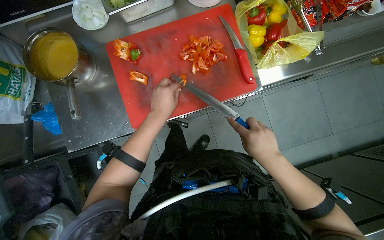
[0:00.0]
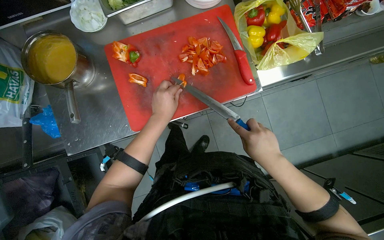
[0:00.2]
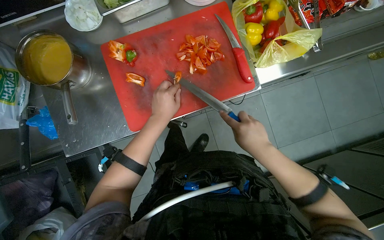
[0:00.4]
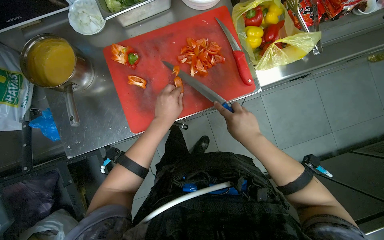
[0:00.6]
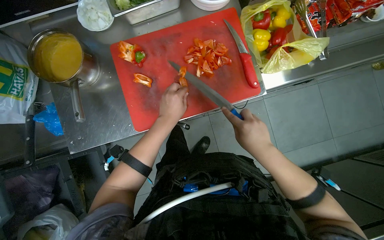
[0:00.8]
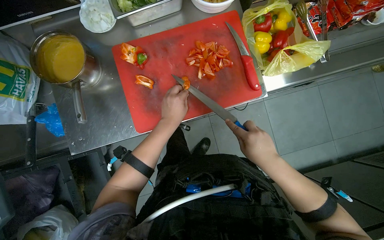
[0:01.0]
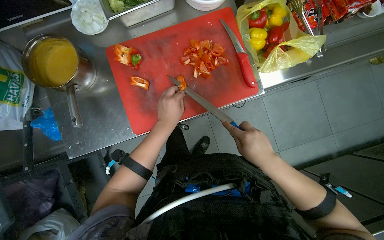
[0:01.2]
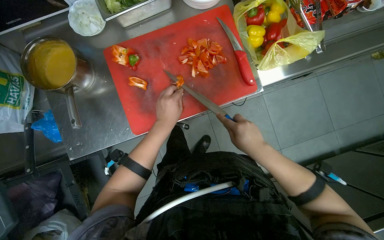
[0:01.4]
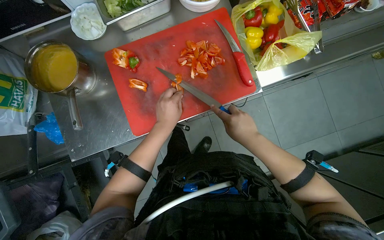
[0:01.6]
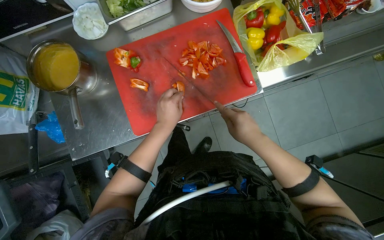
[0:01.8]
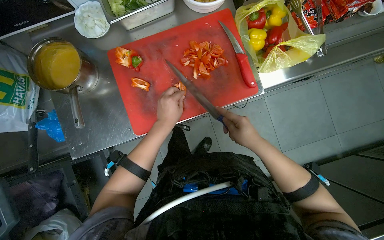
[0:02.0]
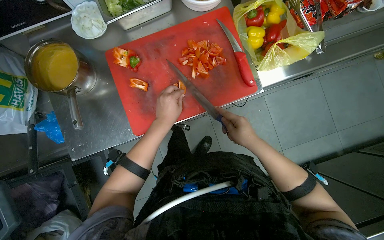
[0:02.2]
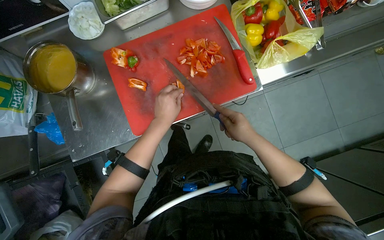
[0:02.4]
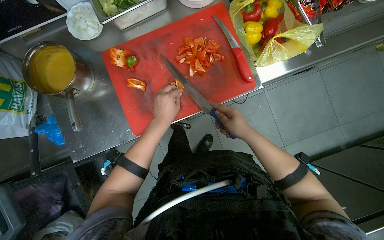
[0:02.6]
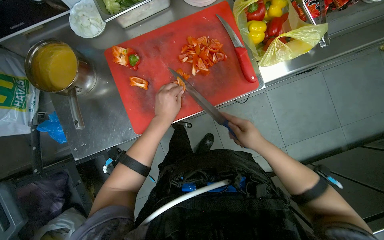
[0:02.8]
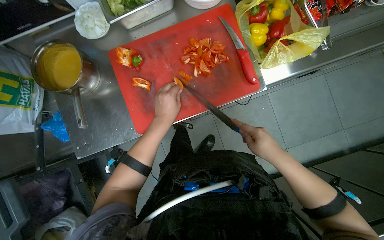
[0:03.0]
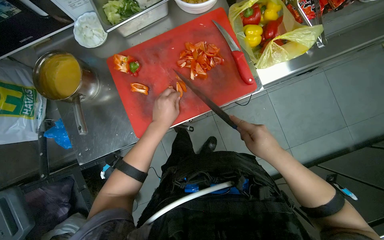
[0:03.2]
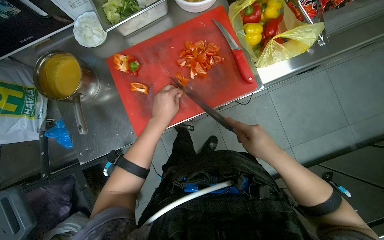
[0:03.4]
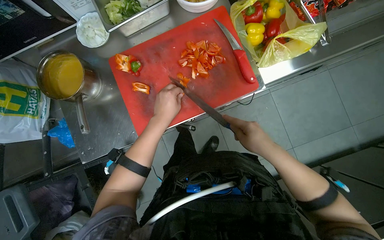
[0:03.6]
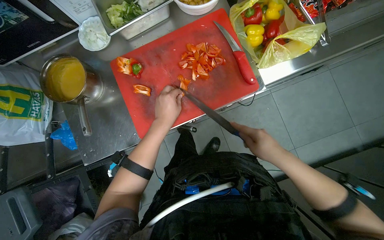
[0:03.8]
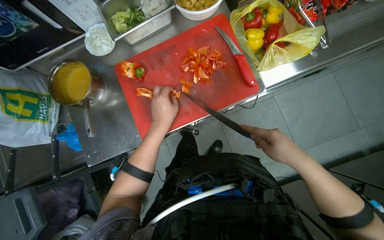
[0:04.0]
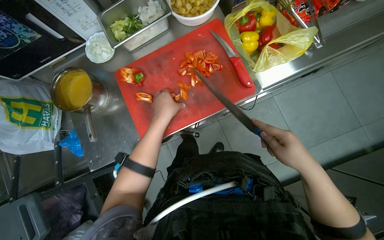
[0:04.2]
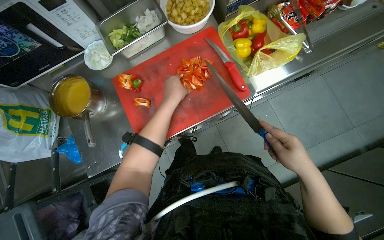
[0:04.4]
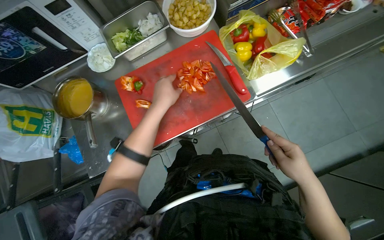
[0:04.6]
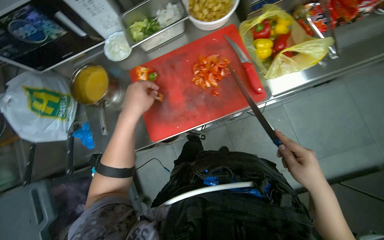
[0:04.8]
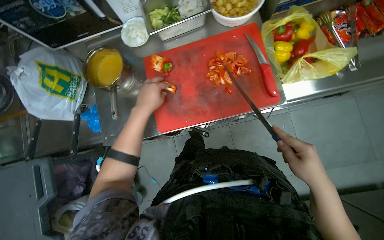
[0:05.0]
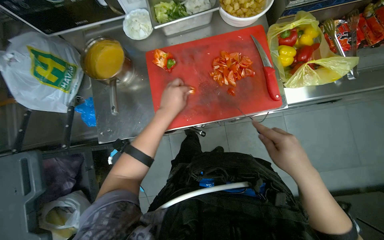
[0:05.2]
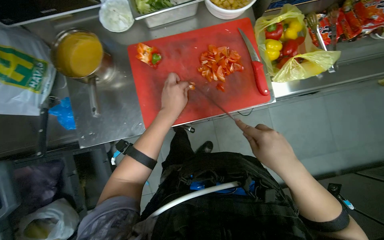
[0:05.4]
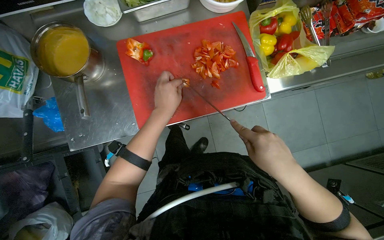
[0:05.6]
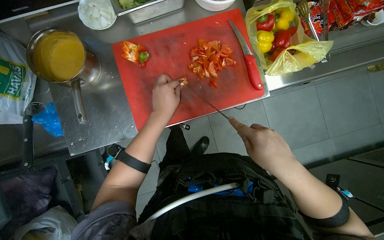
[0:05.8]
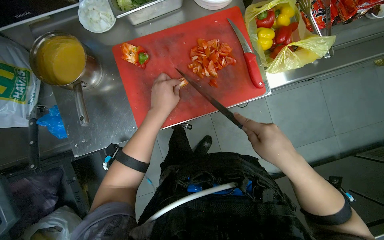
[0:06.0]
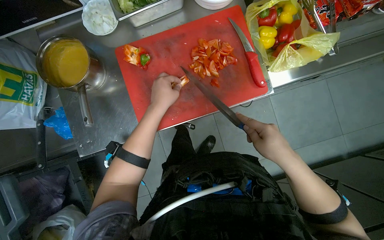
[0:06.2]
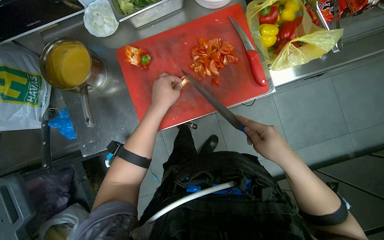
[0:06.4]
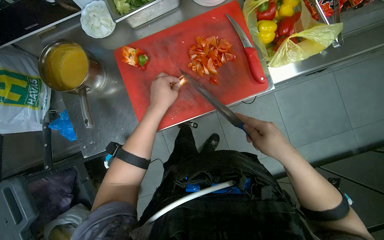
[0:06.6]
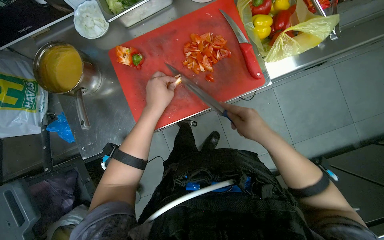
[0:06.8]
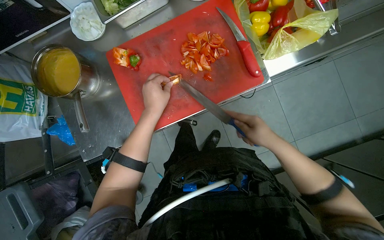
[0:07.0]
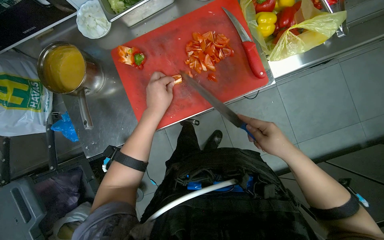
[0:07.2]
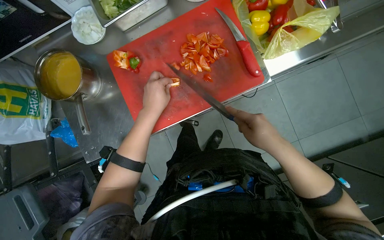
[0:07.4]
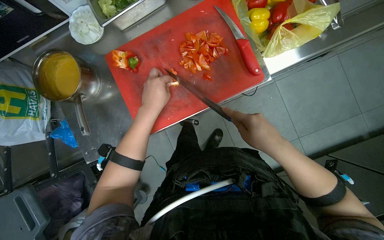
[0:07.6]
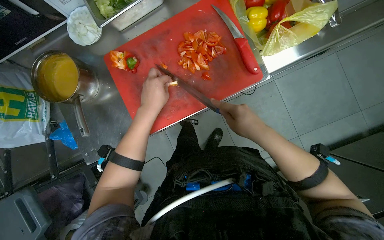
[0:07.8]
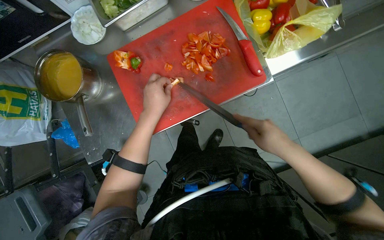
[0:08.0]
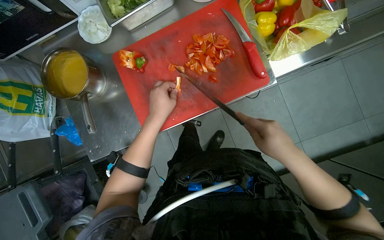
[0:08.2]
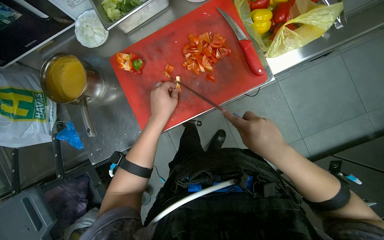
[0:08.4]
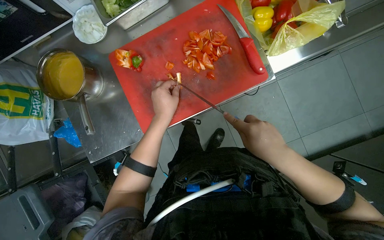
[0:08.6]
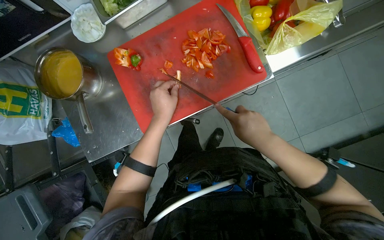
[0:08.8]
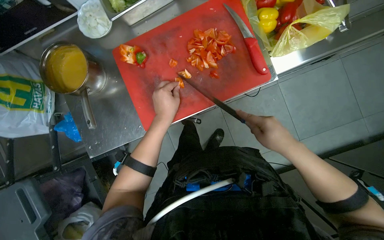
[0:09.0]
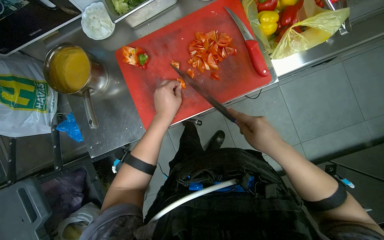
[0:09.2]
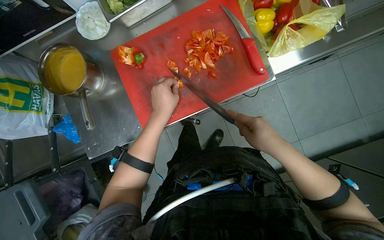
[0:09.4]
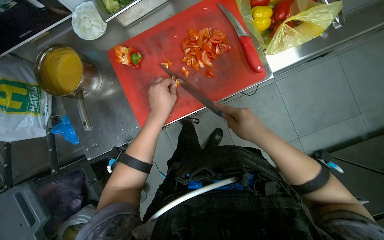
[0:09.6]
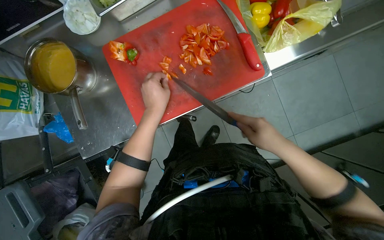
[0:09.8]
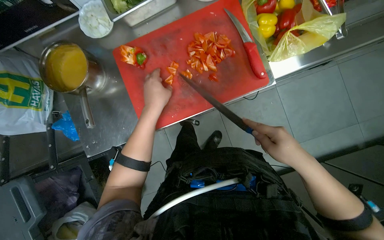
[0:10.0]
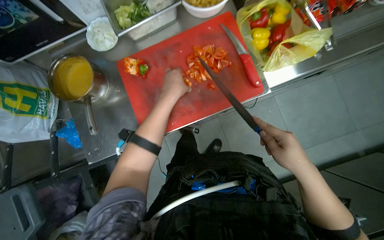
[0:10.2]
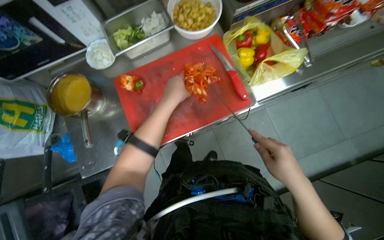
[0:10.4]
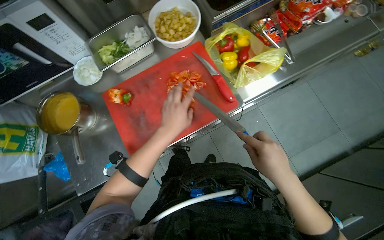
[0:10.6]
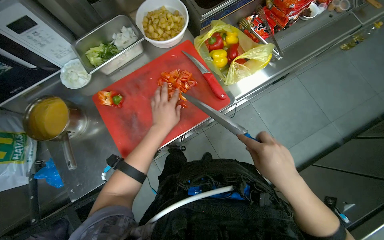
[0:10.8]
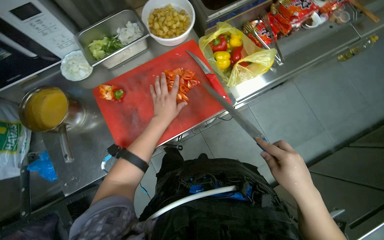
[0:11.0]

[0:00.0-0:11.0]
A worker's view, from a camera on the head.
Job: preparing food.
The whole recording: Chopping red bell peppers. The worker chops red bell peppers on a red cutting board with a knife.
0:00.0 to 0:03.2: The hands stay close to where they were, moving slightly.
0:03.2 to 0:04.8: The left hand is displaced nearer to the camera and to the left by some 15 cm.
0:04.8 to 0:06.2: The right hand is displaced to the left by roughly 10 cm. The left hand heads farther from the camera, covering roughly 15 cm.
0:06.2 to 0:09.4: The hands are busy where they are.

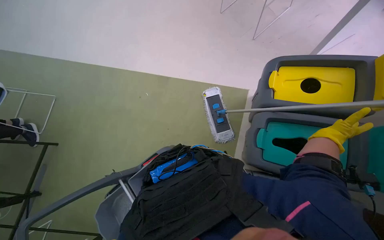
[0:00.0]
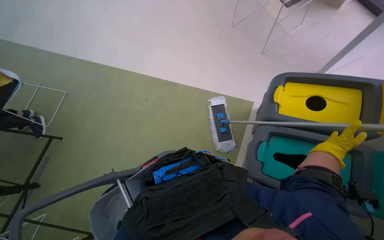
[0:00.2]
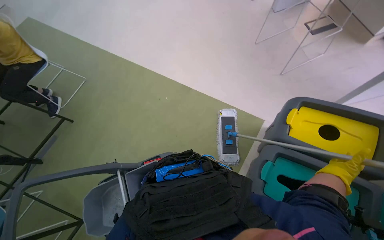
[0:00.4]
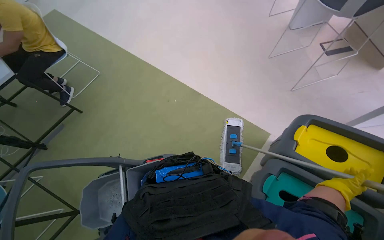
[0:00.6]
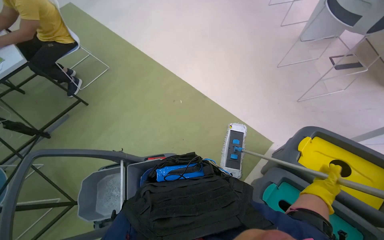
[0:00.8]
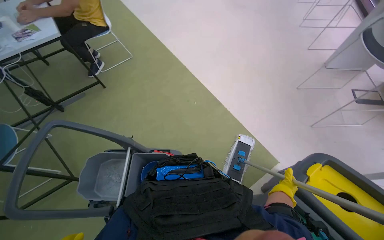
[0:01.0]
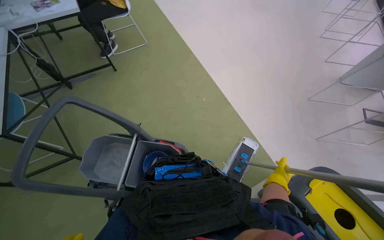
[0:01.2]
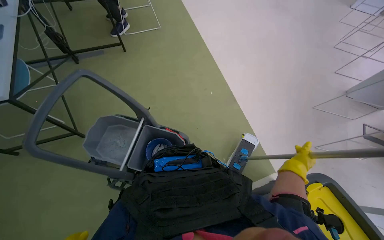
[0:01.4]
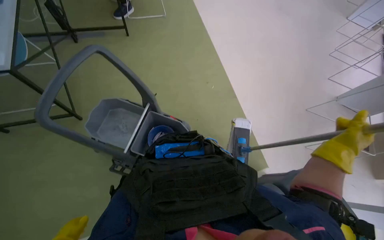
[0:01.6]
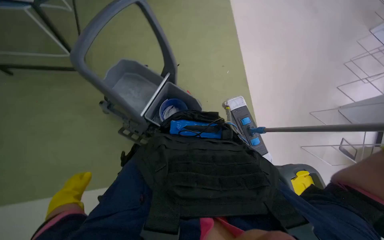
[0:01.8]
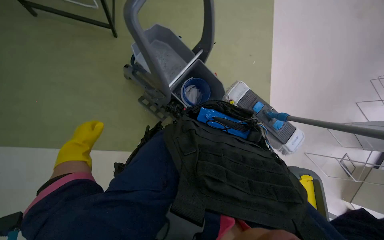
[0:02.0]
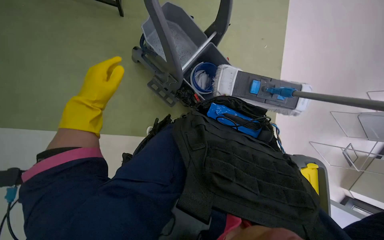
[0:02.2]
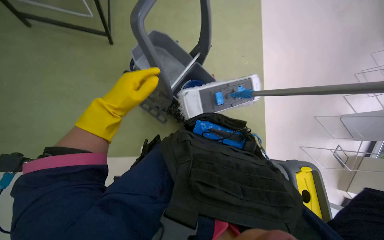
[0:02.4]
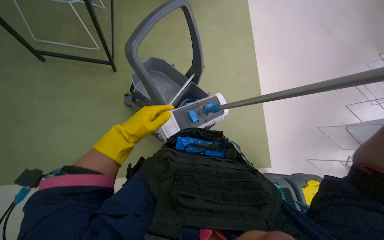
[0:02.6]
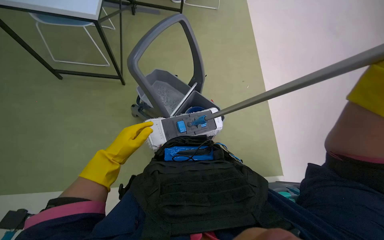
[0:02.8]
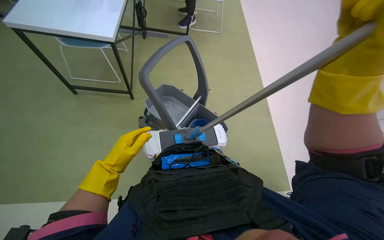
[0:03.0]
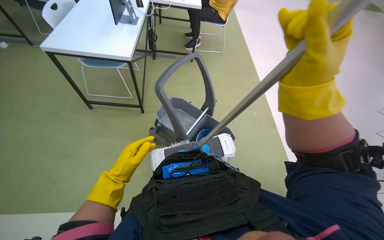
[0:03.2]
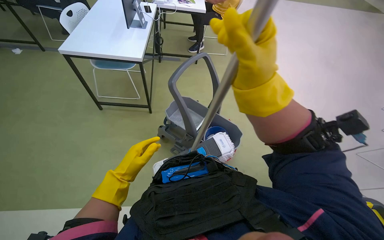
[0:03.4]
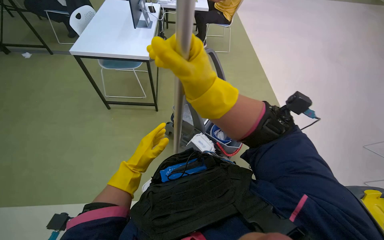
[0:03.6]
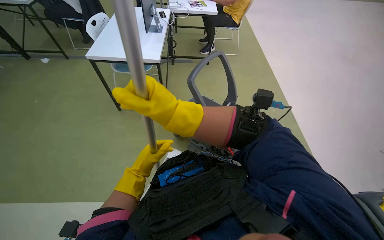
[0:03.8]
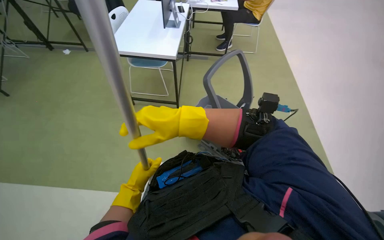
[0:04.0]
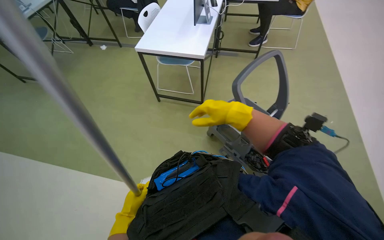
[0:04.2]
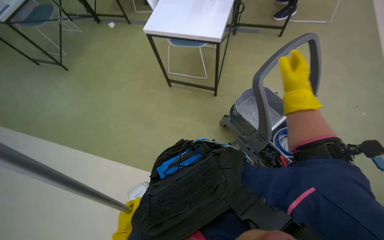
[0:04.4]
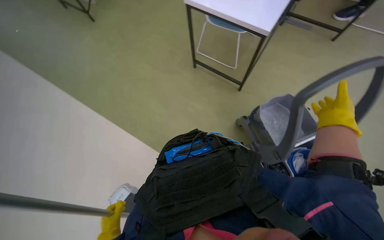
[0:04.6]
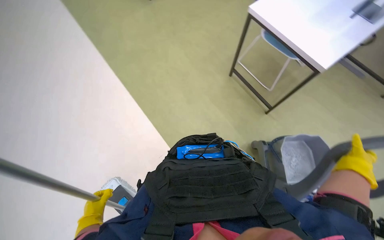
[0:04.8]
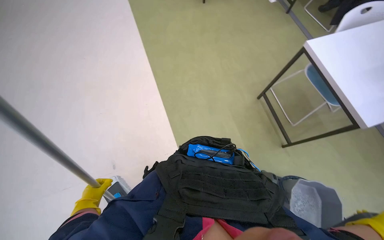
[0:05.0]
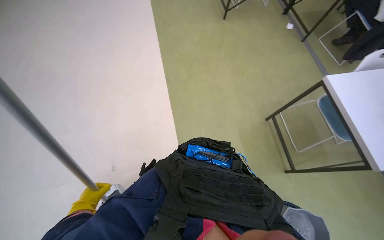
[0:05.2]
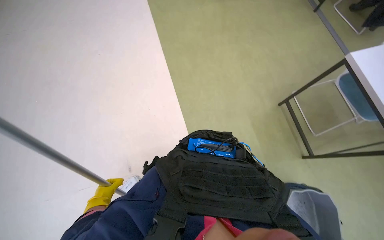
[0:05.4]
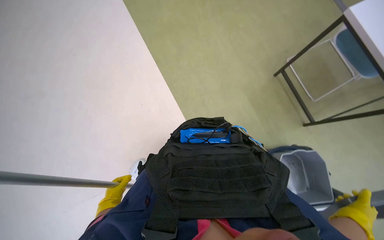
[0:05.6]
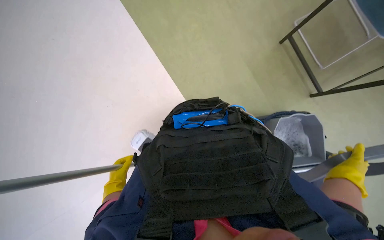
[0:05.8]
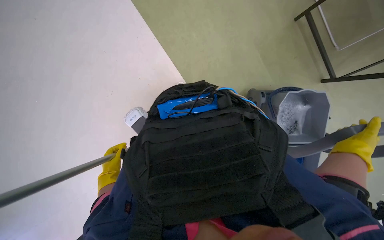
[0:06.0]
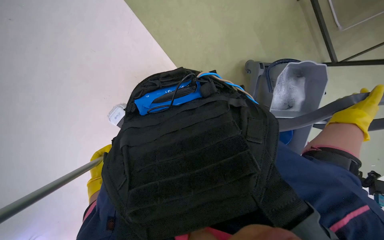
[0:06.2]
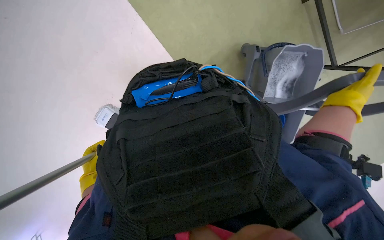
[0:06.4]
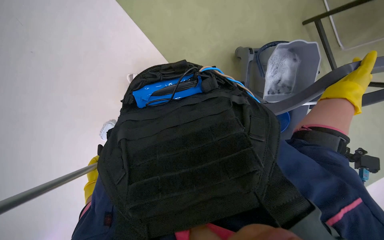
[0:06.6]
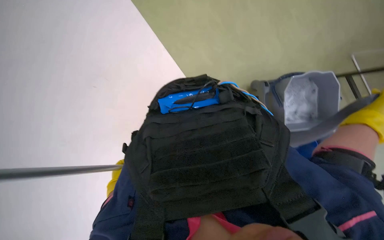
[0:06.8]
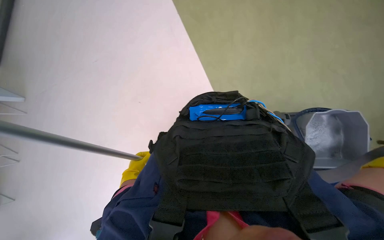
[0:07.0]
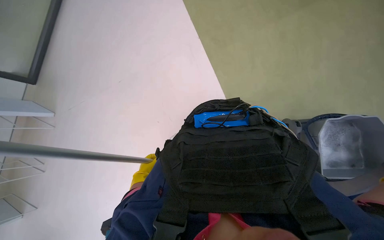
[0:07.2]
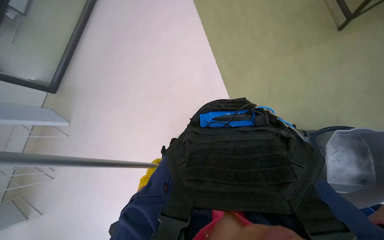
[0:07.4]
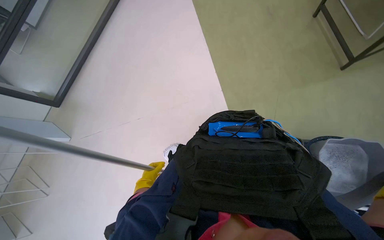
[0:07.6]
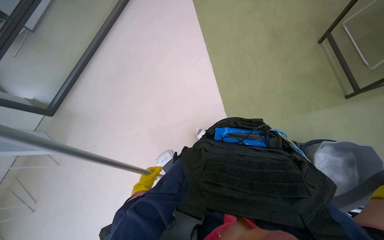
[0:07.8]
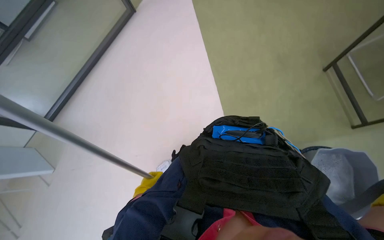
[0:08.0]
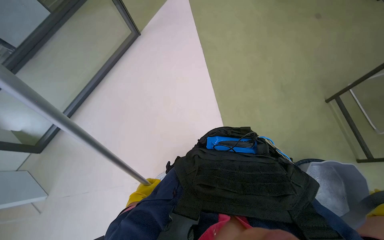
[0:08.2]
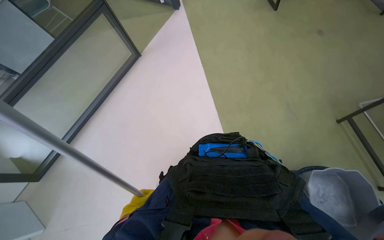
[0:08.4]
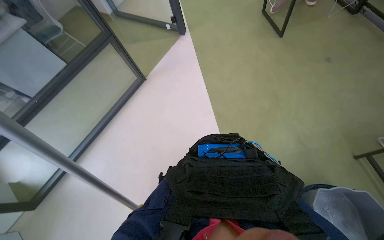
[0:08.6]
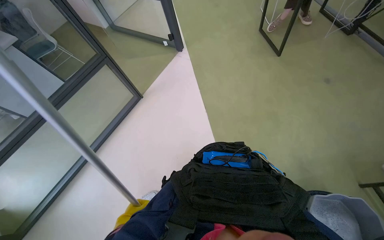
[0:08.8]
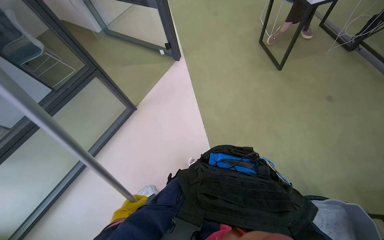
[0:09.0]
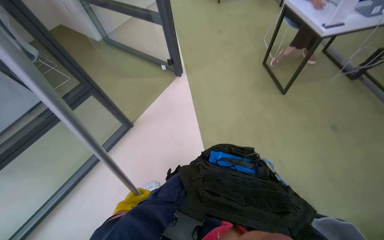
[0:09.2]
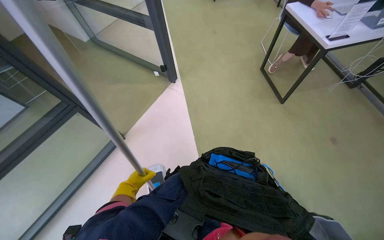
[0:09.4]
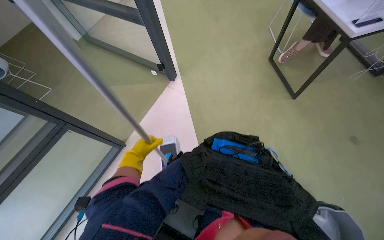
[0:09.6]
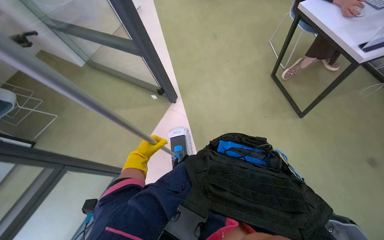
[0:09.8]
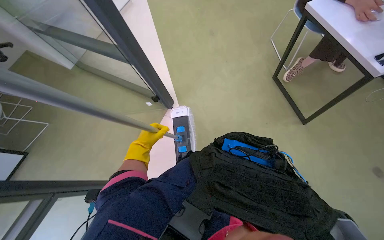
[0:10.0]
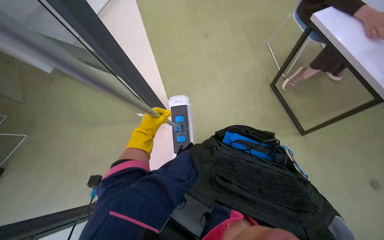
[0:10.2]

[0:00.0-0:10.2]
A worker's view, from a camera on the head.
Job: mopping floor.
The whole recording: Mopping office floor. The worker mops the office floor with a flat mop, periodically wringing it in a bucket.
0:00.0 to 0:01.4: The scene turns some 55 degrees clockwise in the picture.
0:03.0 to 0:04.4: The view pans to the left by approximately 20 degrees. The left hand heads down the picture, covering roughly 25 cm.
0:04.4 to 0:05.8: The wearer's head swings about 50 degrees to the left. The view tips downward by approximately 25 degrees.
0:07.2 to 0:08.8: The camera pitches upward, by approximately 25 degrees.
0:08.8 to 0:10.2: The head travels about 1 m.
